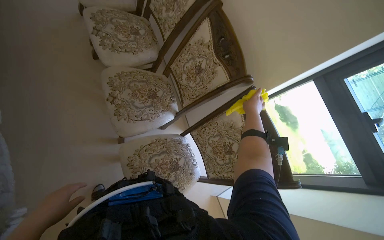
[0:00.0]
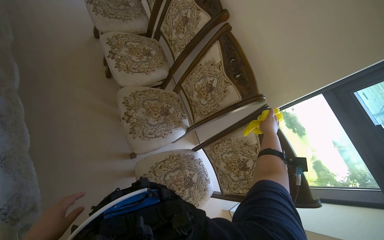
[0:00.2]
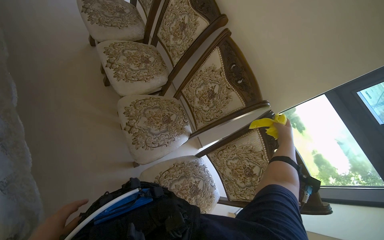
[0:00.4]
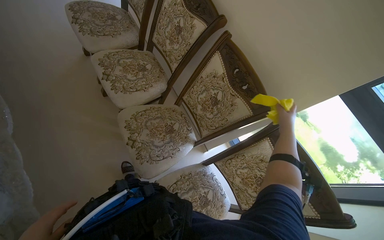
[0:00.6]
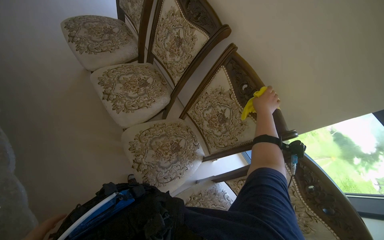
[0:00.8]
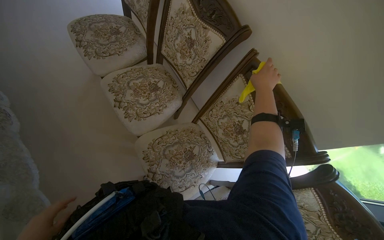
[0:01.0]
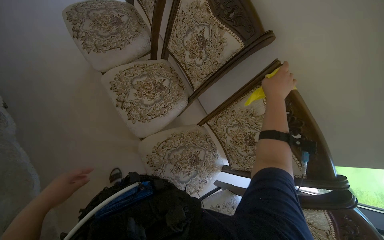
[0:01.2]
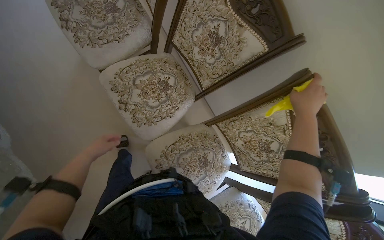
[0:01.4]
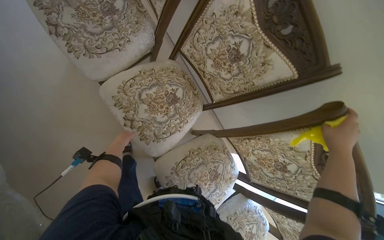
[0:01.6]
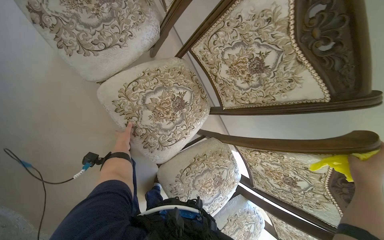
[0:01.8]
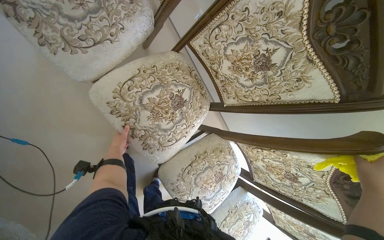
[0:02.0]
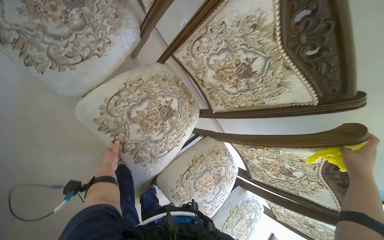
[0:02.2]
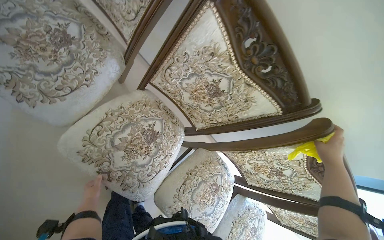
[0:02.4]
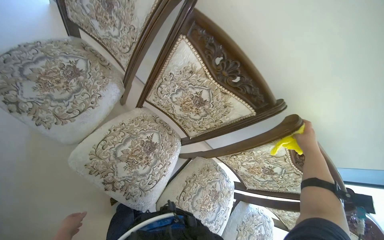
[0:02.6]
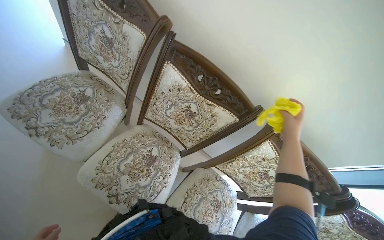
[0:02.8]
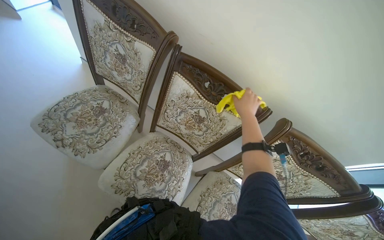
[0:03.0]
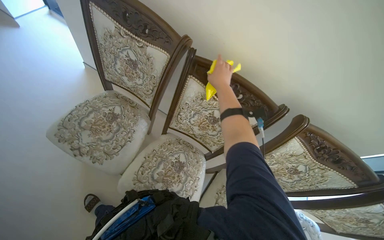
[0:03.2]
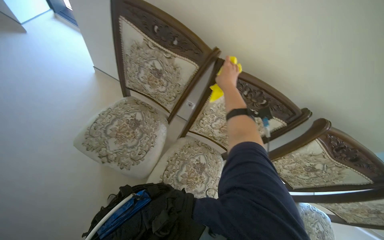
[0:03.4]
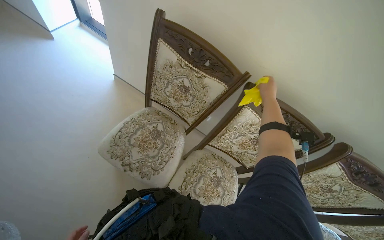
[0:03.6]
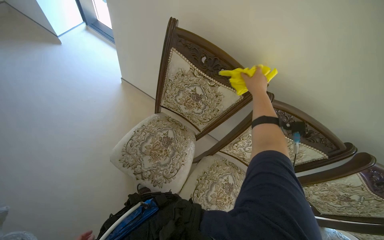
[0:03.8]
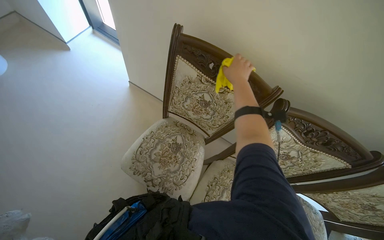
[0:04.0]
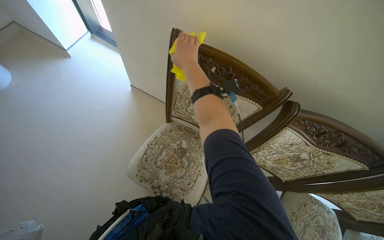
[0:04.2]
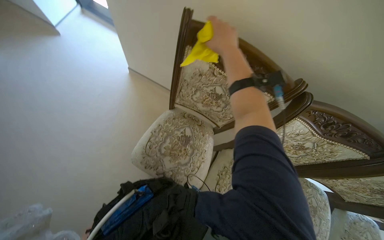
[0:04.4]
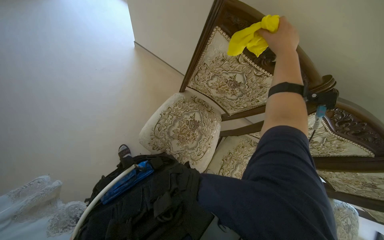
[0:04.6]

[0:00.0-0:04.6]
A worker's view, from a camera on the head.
Job: wiping surfaces.
The whole recording: Preparing cloth and wiping furniture. The worker prepares a yellow cloth, then wipes the window and chair frames.
0:00.0 to 0:01.6: The wearer moves approximately 90 cm. The wearer looks roughly 20 degrees further downward.
0:01.6 to 0:03.0: The view tilts about 10 degrees upward.
0:03.0 to 0:04.6: The wearer moves roughly 60 cm. The view tips downward by roughly 20 degrees.

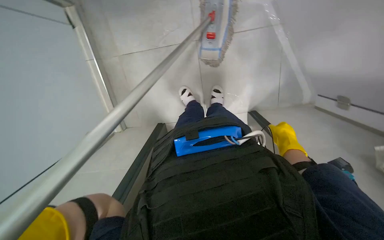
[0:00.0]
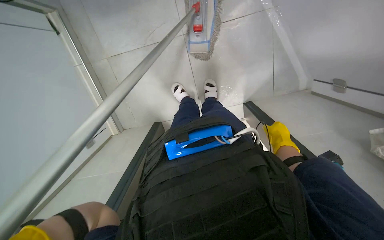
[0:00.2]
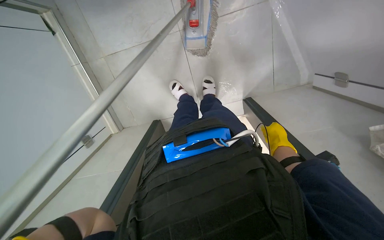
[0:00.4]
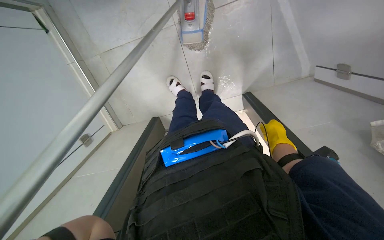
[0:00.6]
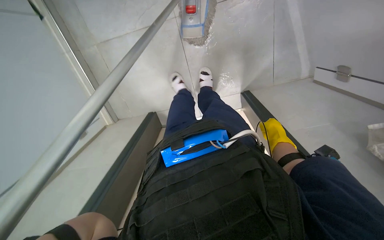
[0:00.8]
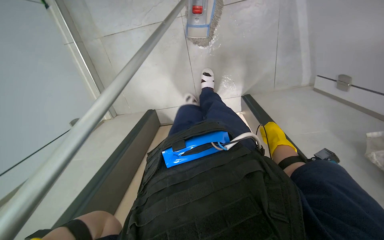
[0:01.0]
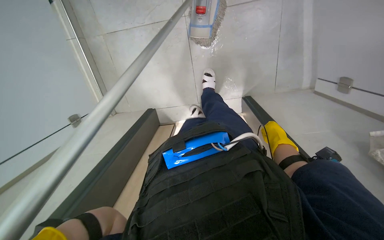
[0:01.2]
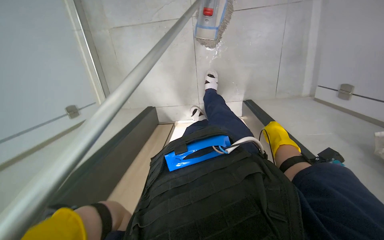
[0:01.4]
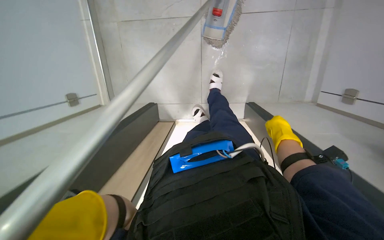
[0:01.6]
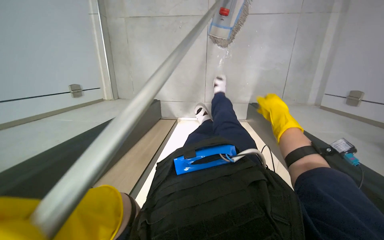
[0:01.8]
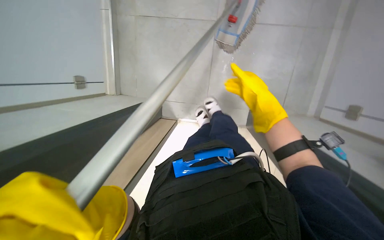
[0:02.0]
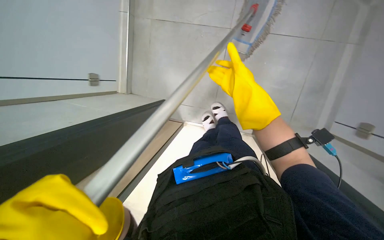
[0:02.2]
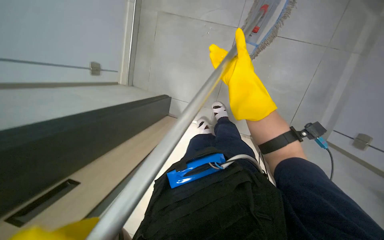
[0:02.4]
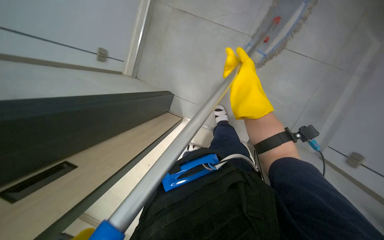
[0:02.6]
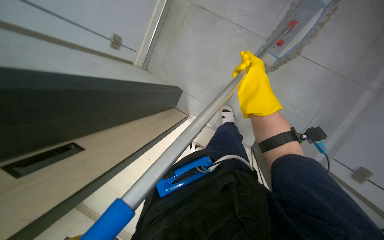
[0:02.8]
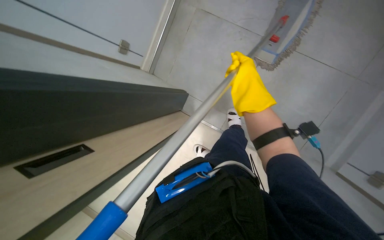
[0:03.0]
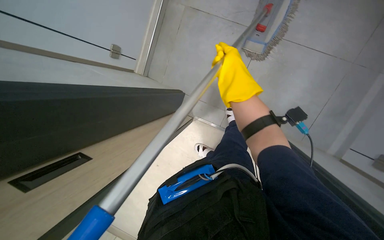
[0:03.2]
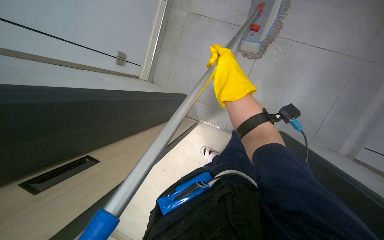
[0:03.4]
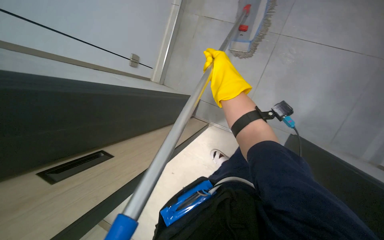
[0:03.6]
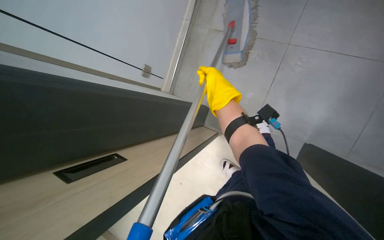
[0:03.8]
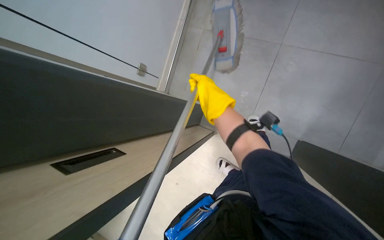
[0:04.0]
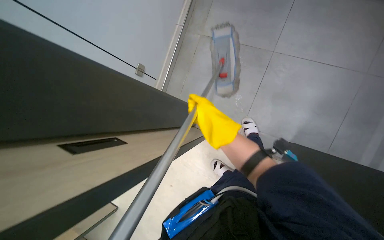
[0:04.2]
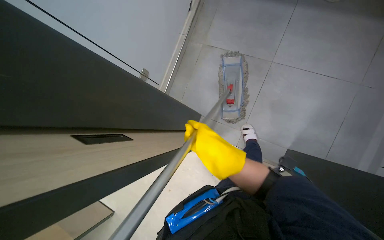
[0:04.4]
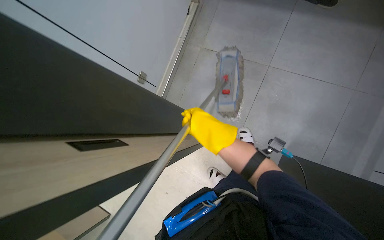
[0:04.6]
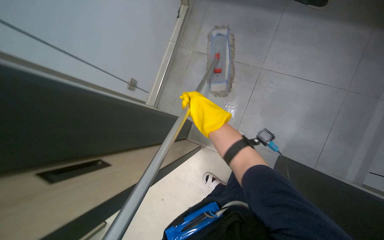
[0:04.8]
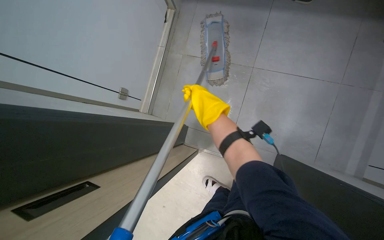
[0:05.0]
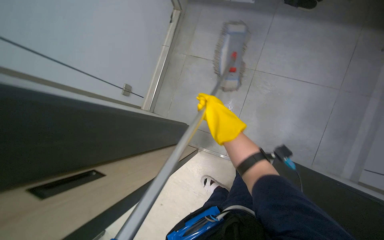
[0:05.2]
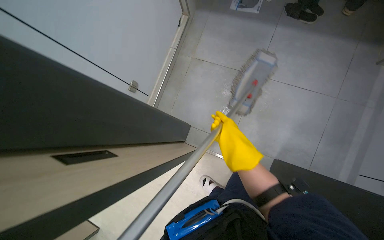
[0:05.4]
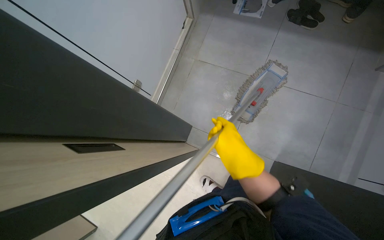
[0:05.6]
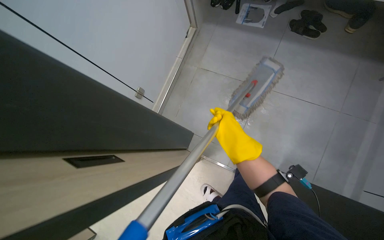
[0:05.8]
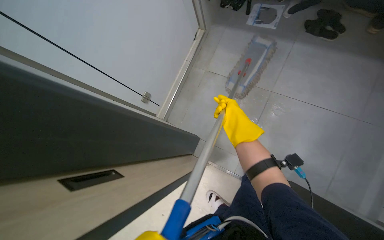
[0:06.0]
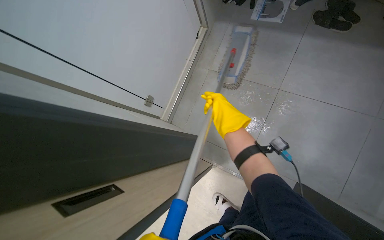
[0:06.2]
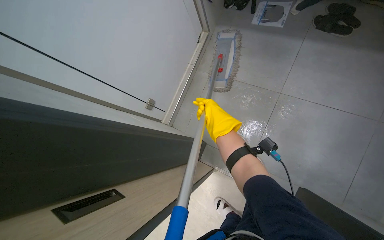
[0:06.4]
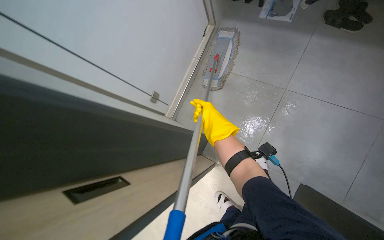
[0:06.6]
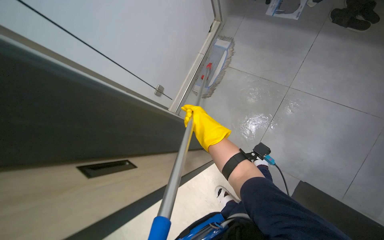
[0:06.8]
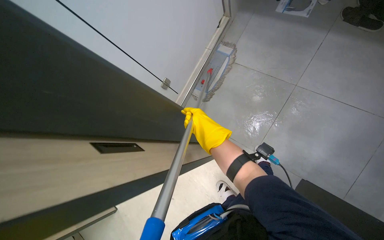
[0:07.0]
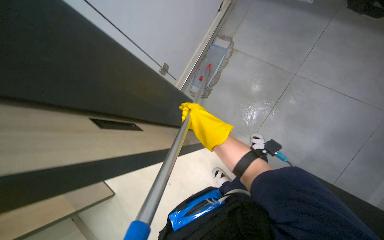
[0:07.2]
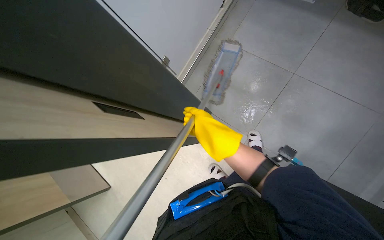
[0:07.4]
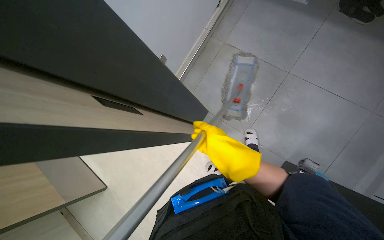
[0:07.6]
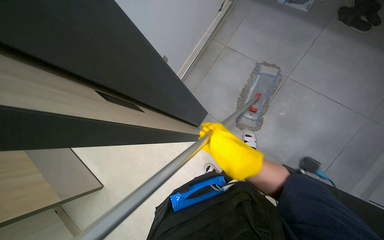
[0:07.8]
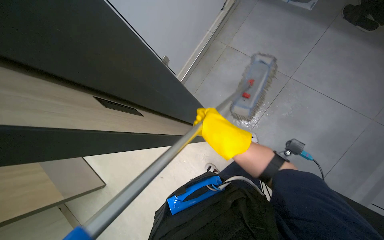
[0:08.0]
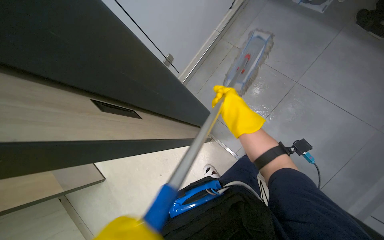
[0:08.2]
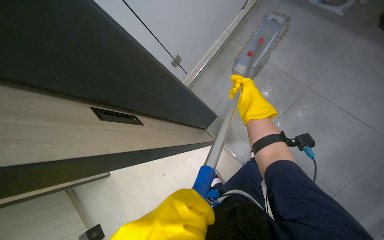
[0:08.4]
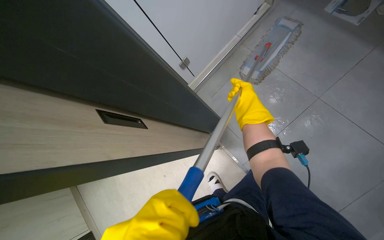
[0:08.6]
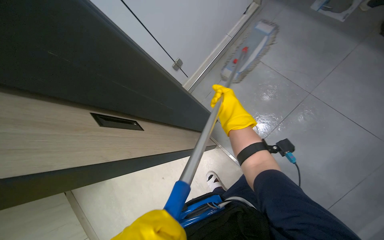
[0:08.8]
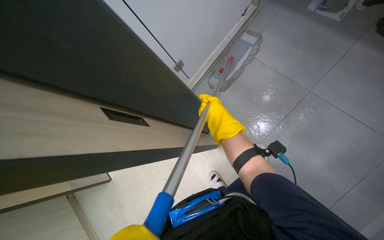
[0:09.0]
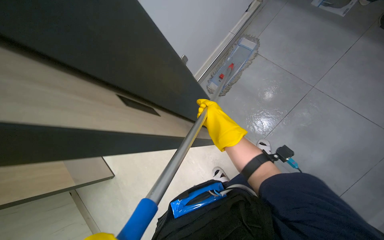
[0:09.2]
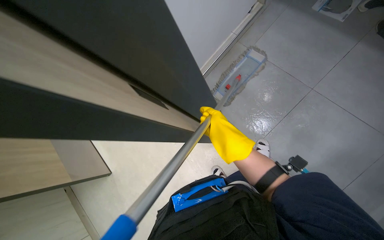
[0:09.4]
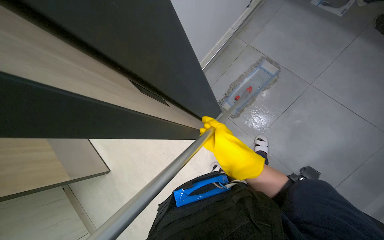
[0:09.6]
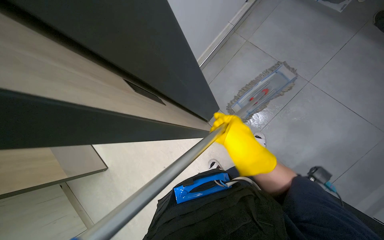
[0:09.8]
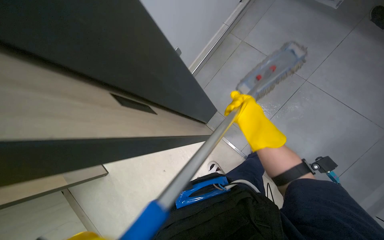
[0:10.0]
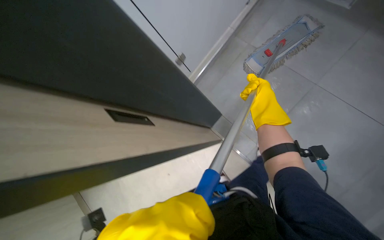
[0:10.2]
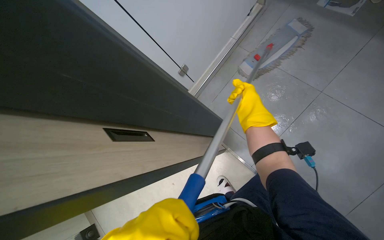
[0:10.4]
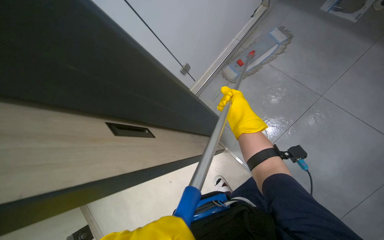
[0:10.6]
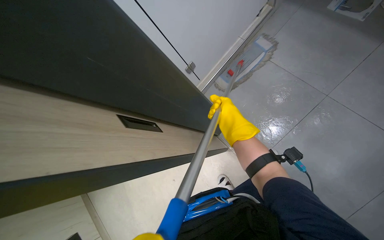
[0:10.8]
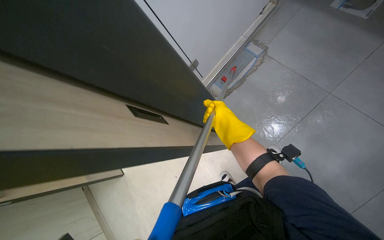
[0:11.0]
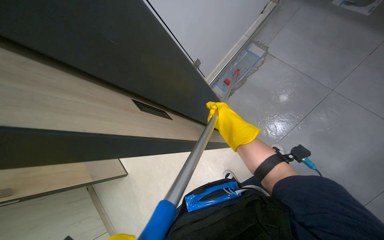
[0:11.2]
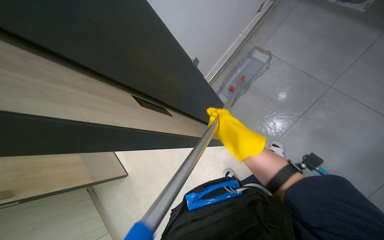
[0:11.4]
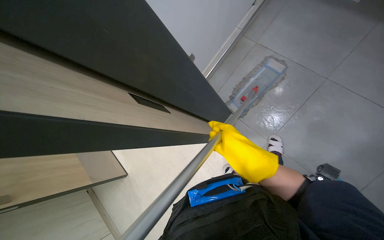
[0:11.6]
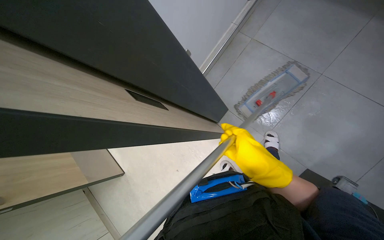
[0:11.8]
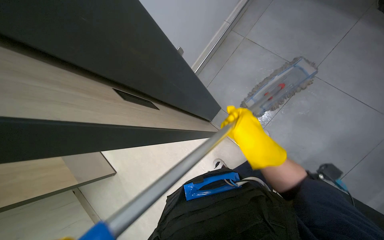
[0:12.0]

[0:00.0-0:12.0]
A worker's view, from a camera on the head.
Job: mopping floor.
The whole recording: Mopping hallway floor. The worker mops the hallway floor, wrings the mop, and changes the mop head.
0:00.0 to 0:01.6: The view tips downward by roughly 15 degrees.
0:01.6 to 0:03.0: The scene turns approximately 30 degrees clockwise in the picture. The right hand shifts some 35 cm to the left, up the picture and nearer to the camera.
0:03.0 to 0:04.4: The right hand is displaced down the picture, to the left and nearer to the camera by approximately 20 cm.
0:04.4 to 0:06.0: The right hand goes nearer and farther, about 15 cm each way, reversing 2 times.
0:06.0 to 0:07.6: The wearer looks some 10 degrees further downward. The right hand travels nearer to the camera, to the left and down the picture by about 25 cm.
0:07.6 to 0:09.0: The right hand is displaced up the picture and farther from the camera by approximately 15 cm.
0:09.0 to 0:10.4: The right hand shifts approximately 10 cm to the right.
0:10.4 to 0:12.0: The right hand moves down the picture and nearer to the camera, roughly 20 cm.

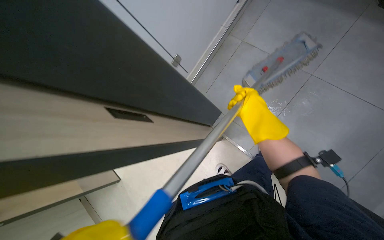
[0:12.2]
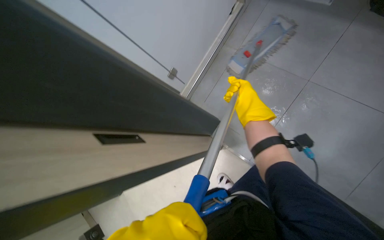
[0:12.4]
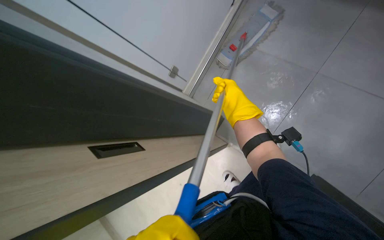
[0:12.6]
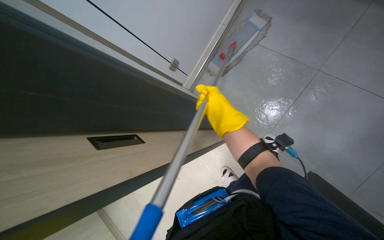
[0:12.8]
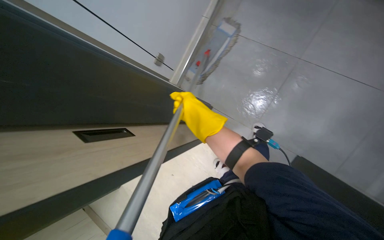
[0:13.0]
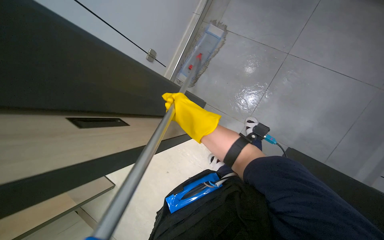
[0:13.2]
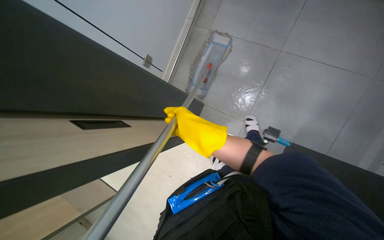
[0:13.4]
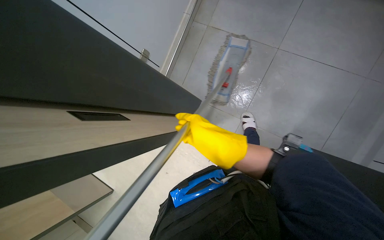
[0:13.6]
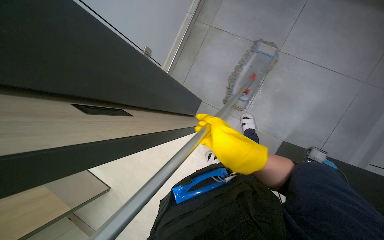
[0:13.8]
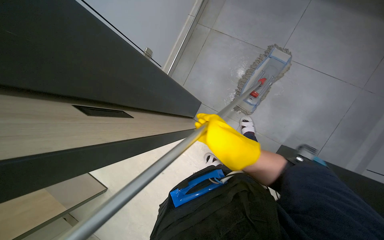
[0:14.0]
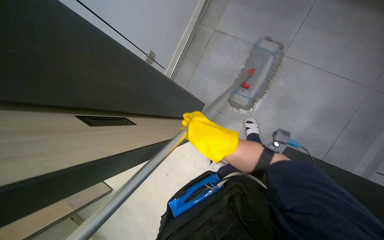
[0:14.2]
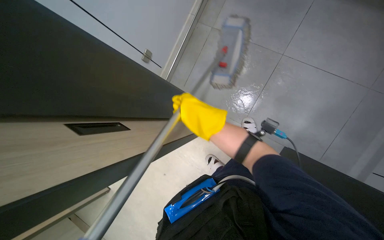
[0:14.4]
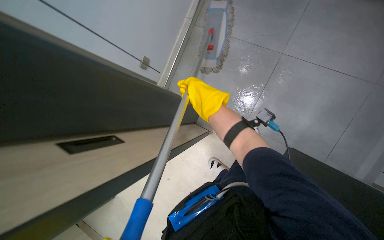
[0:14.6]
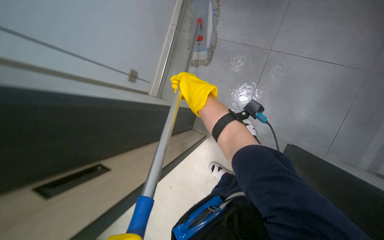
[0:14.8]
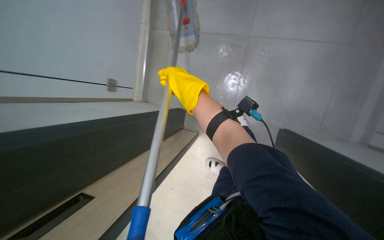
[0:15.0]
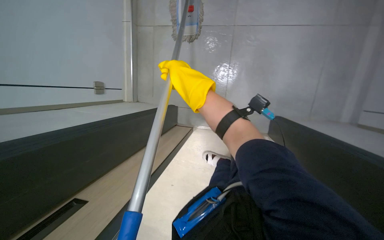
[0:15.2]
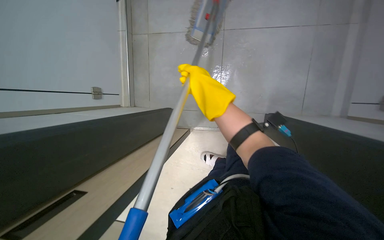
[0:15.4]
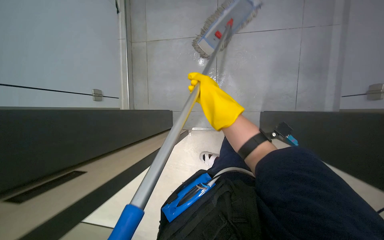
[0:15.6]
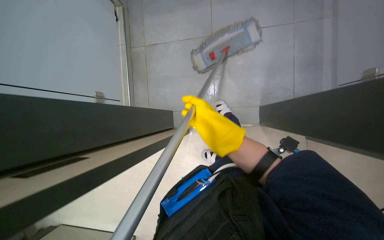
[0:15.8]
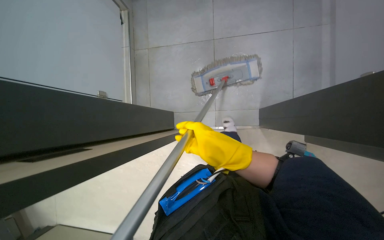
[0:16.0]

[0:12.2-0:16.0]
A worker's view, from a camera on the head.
Job: mopping floor.
The whole recording: Mopping hallway floor. The worker mops the hallway floor, wrings the mop, and changes the mop head.
0:12.2 to 0:13.4: The right hand goes about 10 cm to the left.
0:13.4 to 0:14.8: The right hand travels up the picture by roughly 15 cm.
0:14.8 to 0:16.0: The right hand travels down the picture and to the right by approximately 25 cm.
